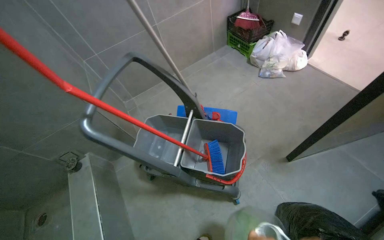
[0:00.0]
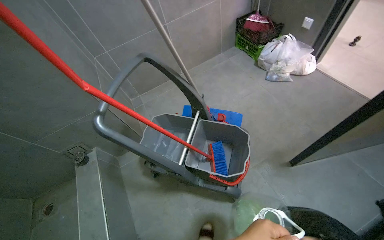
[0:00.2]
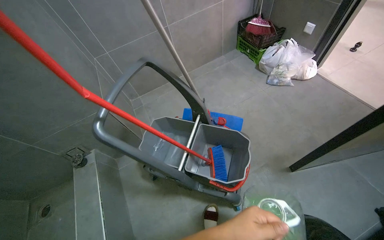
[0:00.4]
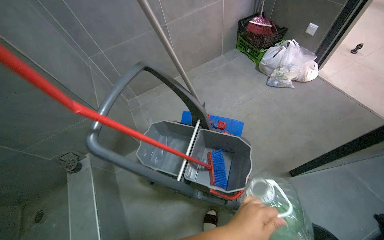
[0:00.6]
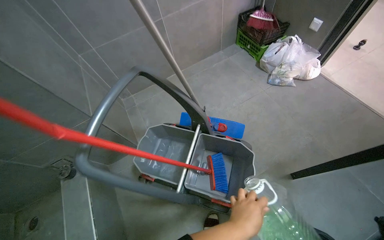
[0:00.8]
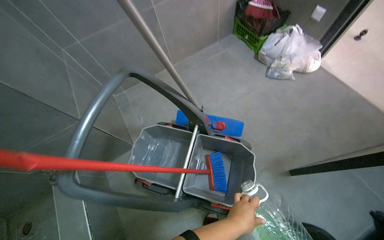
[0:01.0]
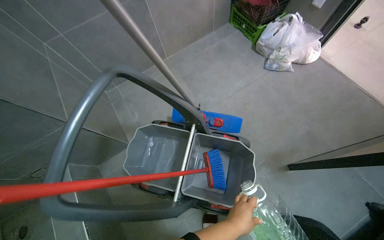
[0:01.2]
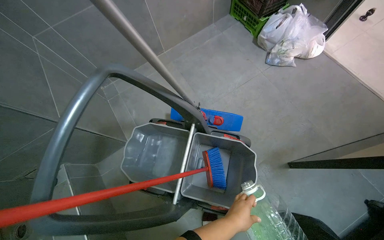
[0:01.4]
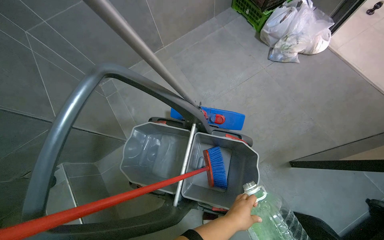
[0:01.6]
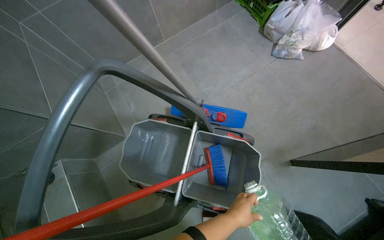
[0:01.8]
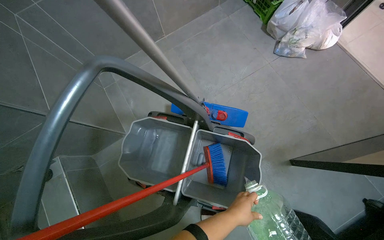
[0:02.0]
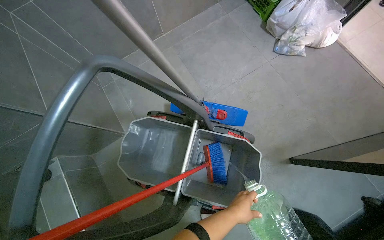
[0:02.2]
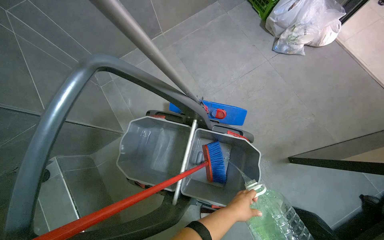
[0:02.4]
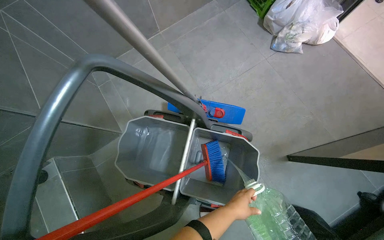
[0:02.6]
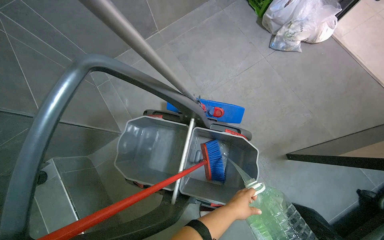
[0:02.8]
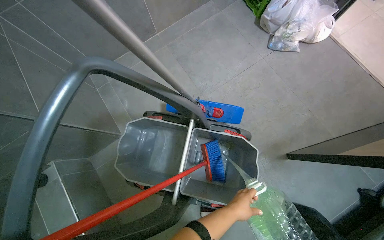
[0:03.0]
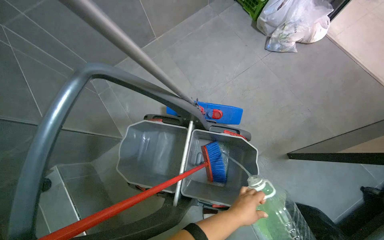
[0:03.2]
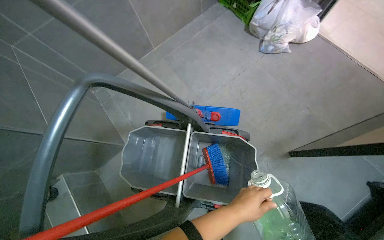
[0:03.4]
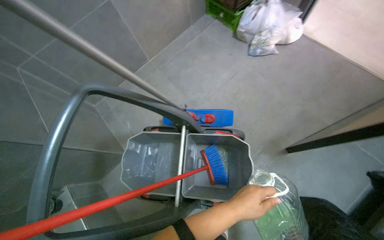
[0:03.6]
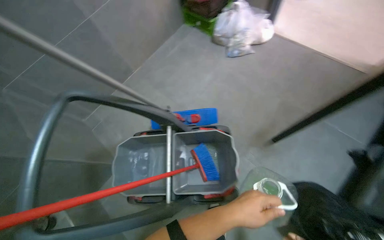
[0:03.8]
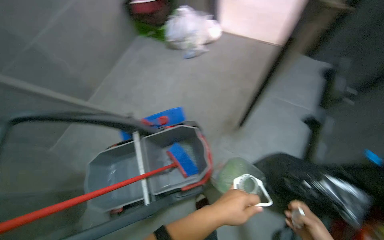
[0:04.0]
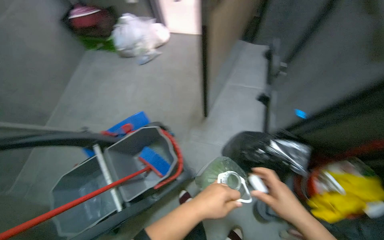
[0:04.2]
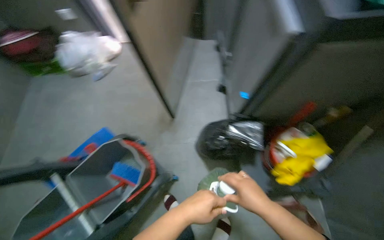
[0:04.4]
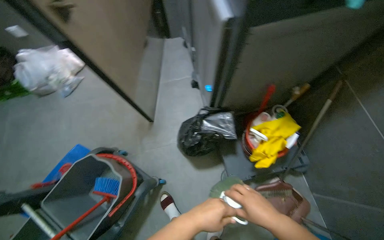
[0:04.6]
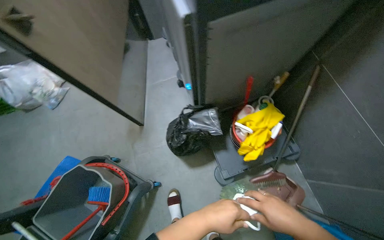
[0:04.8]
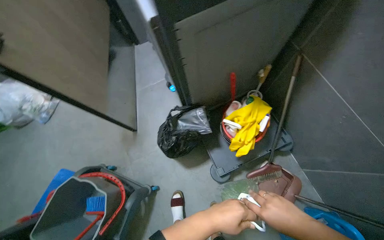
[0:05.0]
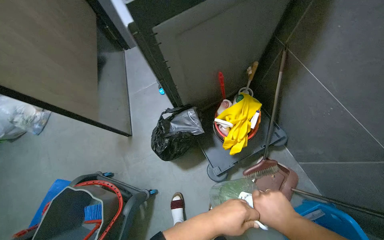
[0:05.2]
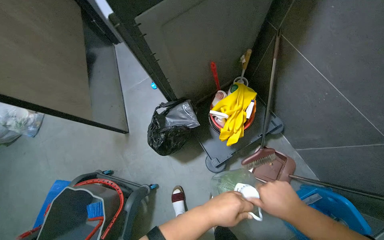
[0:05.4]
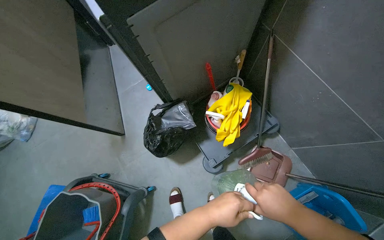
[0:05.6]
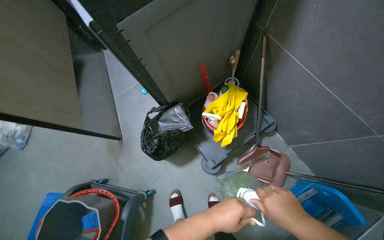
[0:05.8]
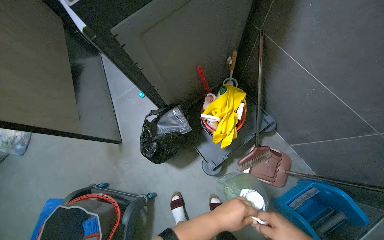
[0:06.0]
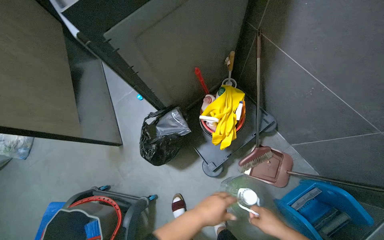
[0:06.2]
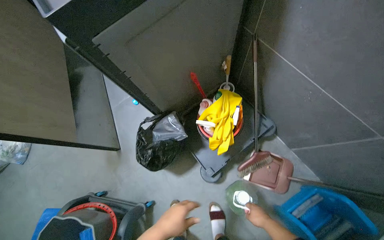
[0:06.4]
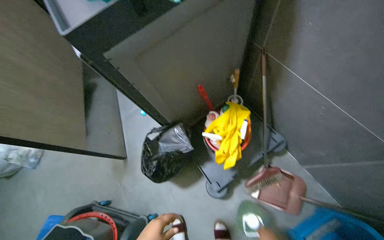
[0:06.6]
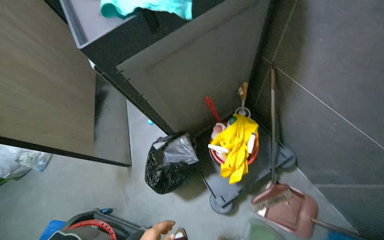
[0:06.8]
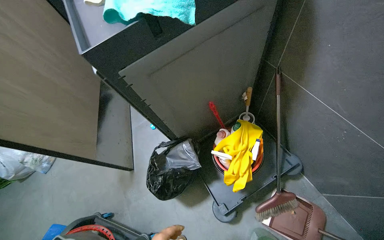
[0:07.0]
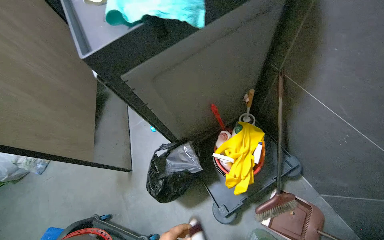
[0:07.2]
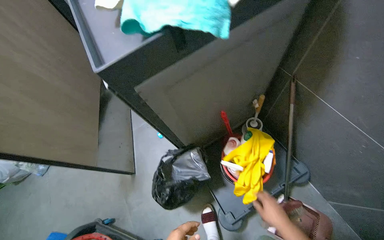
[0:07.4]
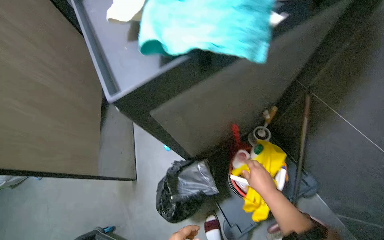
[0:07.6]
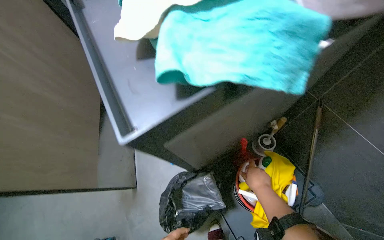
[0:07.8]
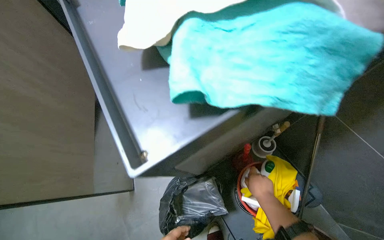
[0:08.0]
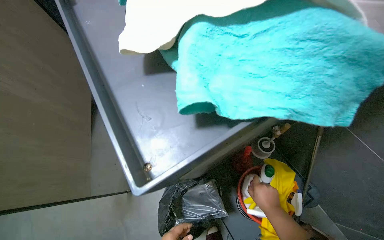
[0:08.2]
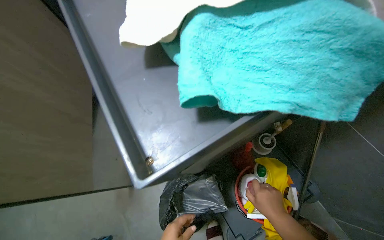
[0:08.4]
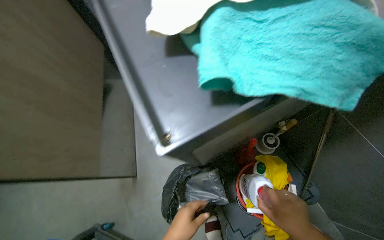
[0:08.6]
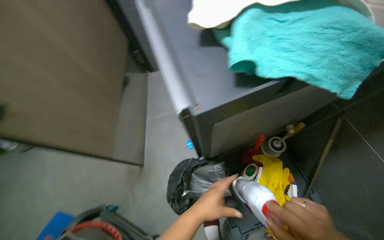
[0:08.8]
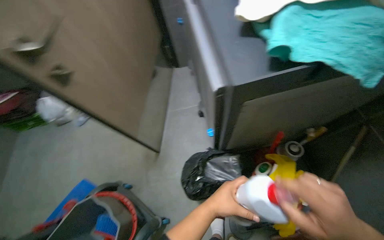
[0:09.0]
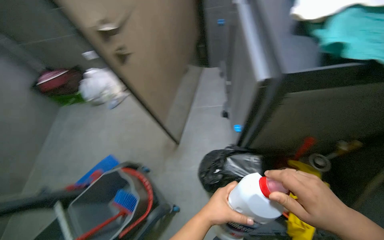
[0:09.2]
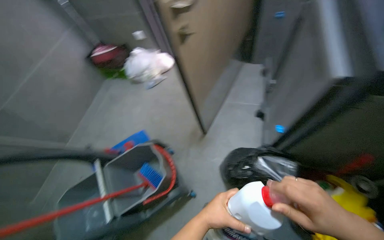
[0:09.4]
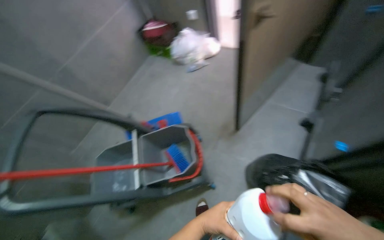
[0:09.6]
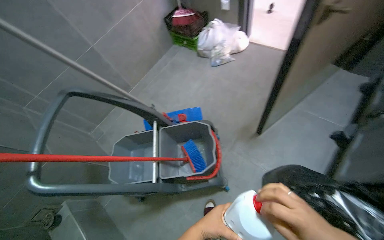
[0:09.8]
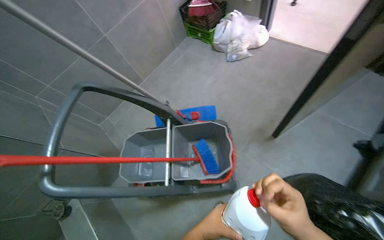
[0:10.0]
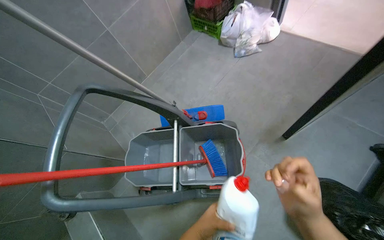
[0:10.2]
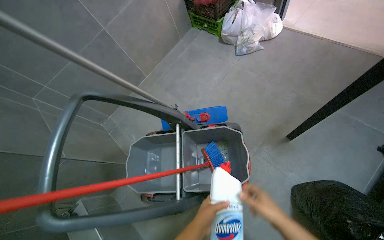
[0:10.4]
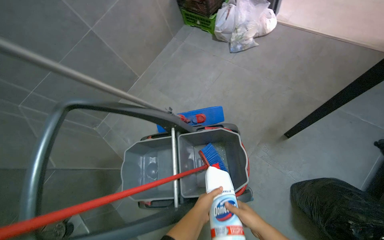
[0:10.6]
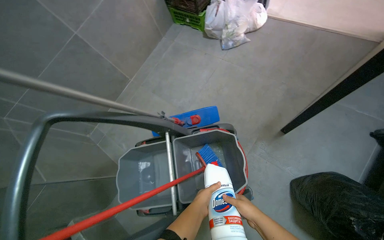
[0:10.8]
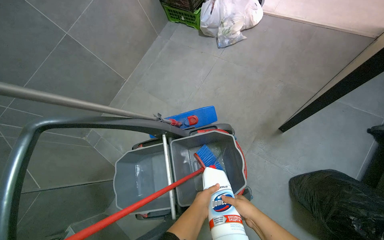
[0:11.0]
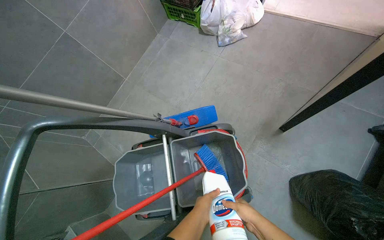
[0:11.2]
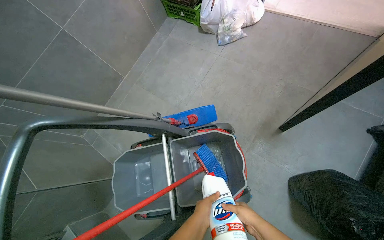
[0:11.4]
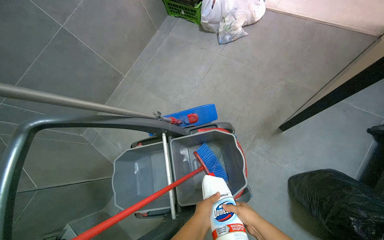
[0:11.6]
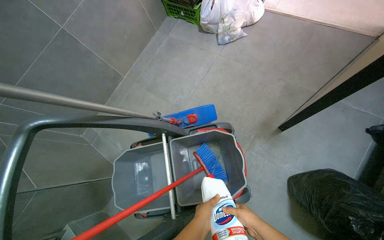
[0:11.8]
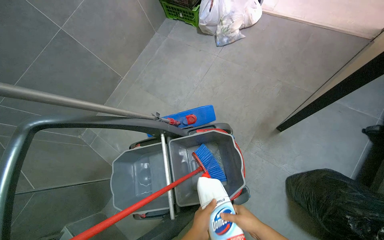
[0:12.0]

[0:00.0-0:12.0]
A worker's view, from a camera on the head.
Job: preparing cleaning supplies.
The whole recording: Preparing cleaning solution in cart. The worker fills a cleaning cart with water and various cleaning agents, putting on gloves during the process.
0:00.0 to 0:01.6: The view tilts about 15 degrees downward.
0:03.0 to 0:04.4: The head travels roughly 60 cm. The head rotates about 60 degrees to the right. The view tilts some 15 degrees upward.
0:04.4 to 0:06.0: Everything in view rotates roughly 35 degrees counterclockwise.
0:09.0 to 0:10.4: The camera travels some 60 cm. The wearer's head swings about 50 degrees to the left. The view tilts about 15 degrees downward.

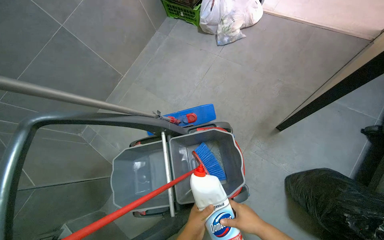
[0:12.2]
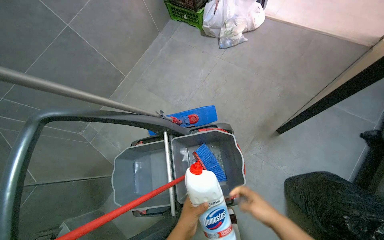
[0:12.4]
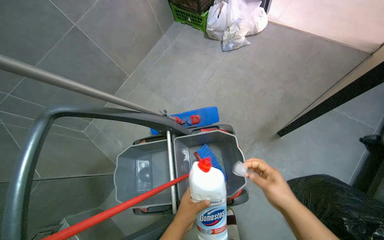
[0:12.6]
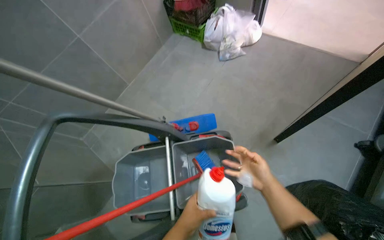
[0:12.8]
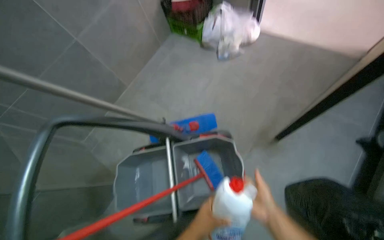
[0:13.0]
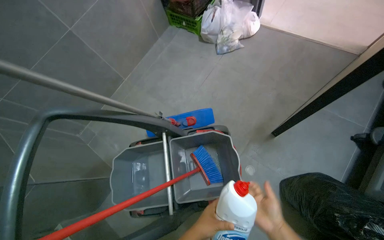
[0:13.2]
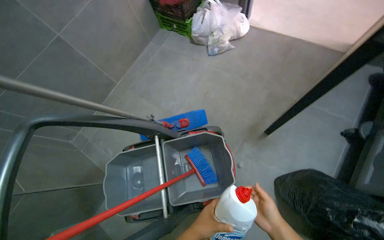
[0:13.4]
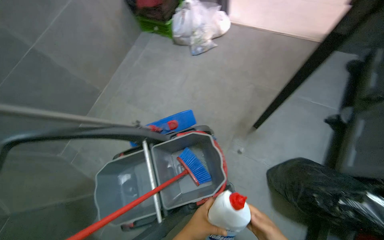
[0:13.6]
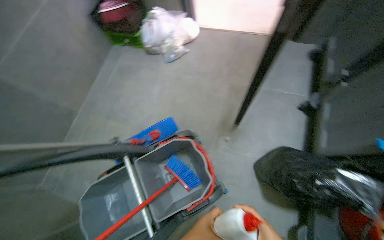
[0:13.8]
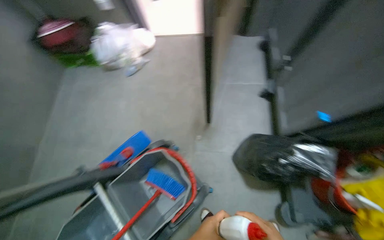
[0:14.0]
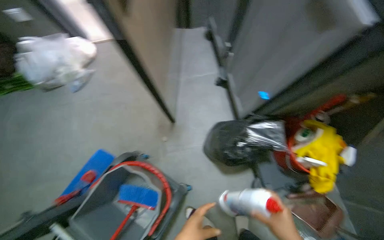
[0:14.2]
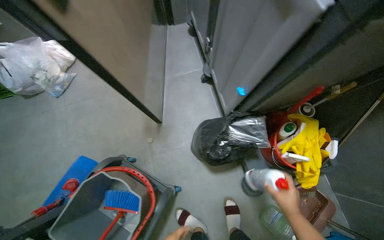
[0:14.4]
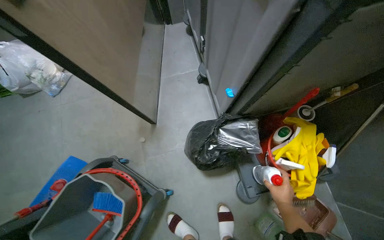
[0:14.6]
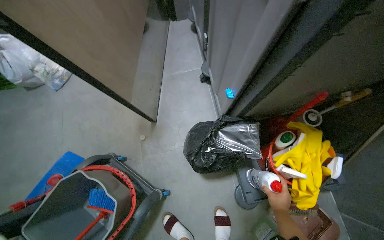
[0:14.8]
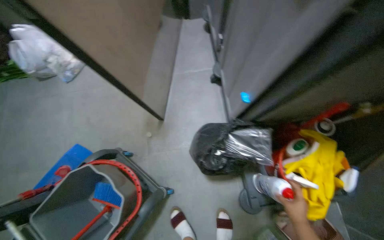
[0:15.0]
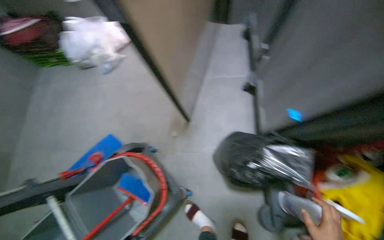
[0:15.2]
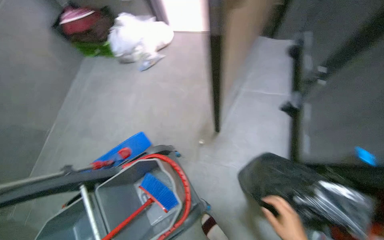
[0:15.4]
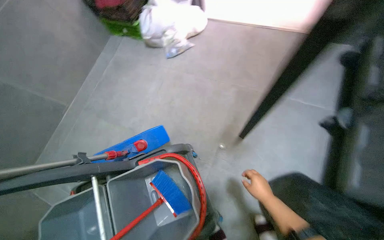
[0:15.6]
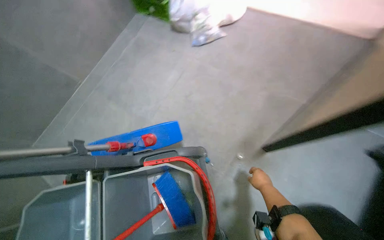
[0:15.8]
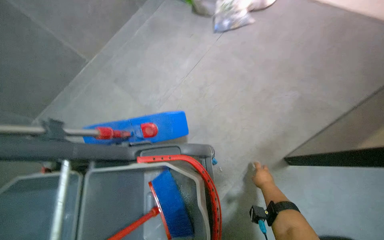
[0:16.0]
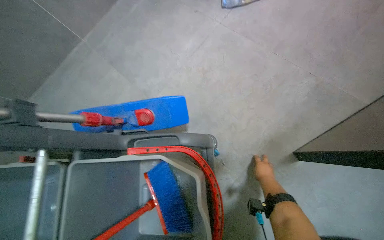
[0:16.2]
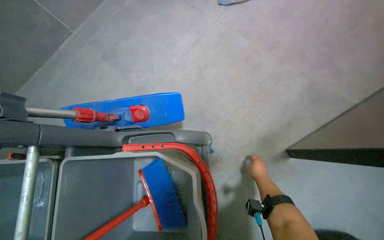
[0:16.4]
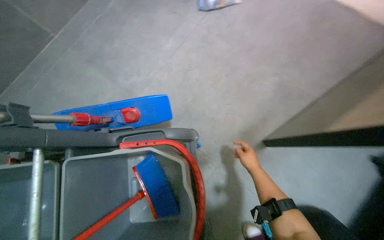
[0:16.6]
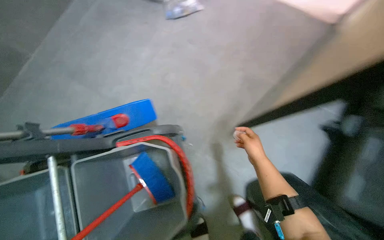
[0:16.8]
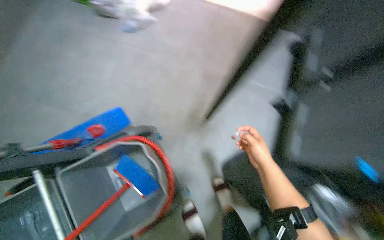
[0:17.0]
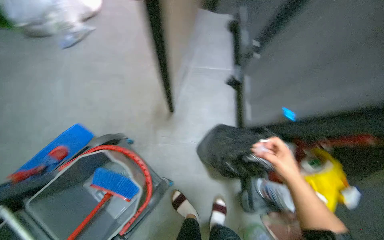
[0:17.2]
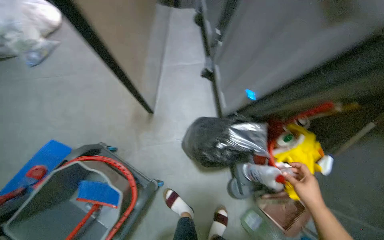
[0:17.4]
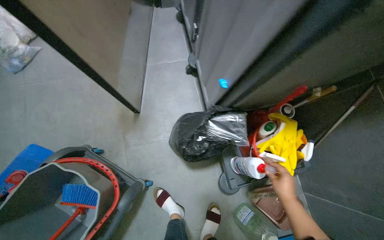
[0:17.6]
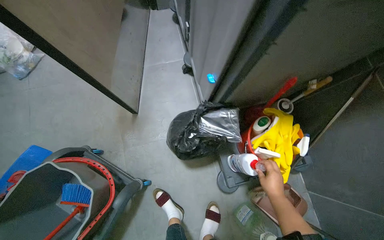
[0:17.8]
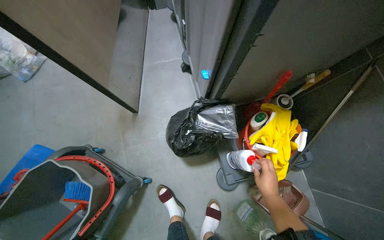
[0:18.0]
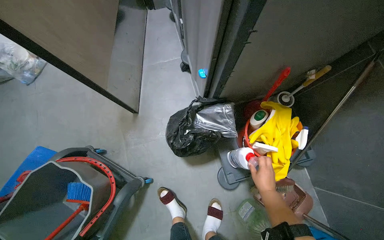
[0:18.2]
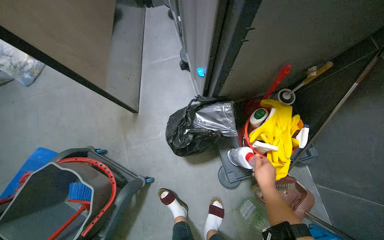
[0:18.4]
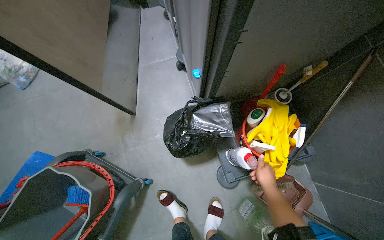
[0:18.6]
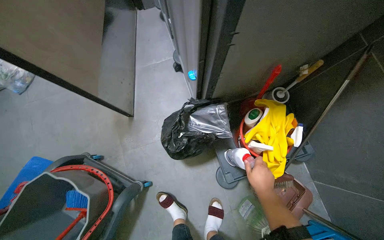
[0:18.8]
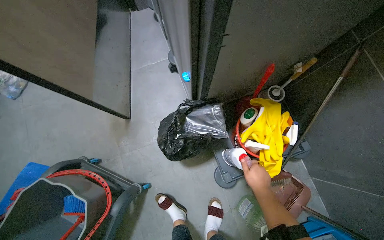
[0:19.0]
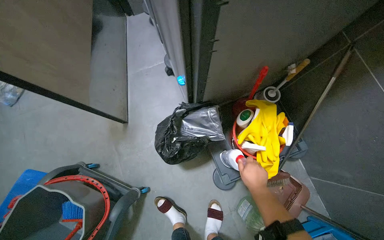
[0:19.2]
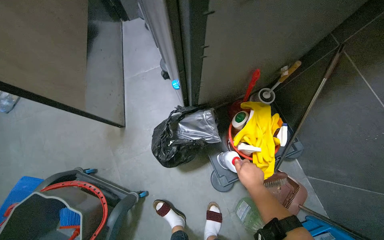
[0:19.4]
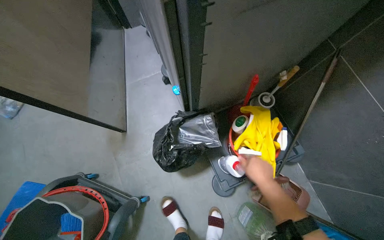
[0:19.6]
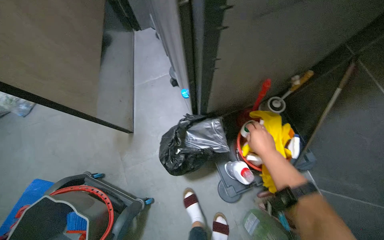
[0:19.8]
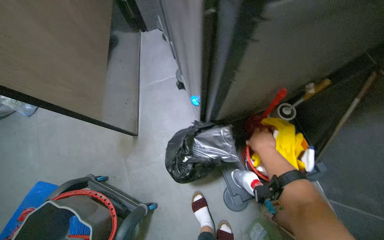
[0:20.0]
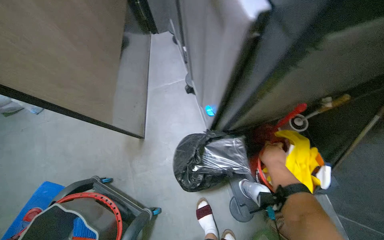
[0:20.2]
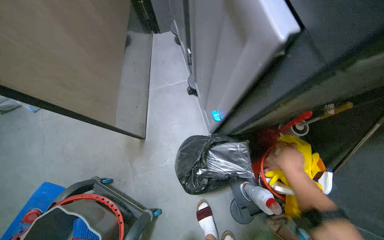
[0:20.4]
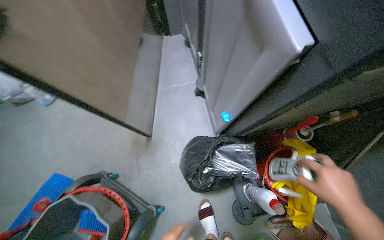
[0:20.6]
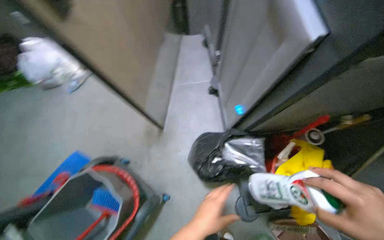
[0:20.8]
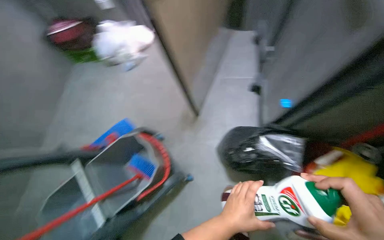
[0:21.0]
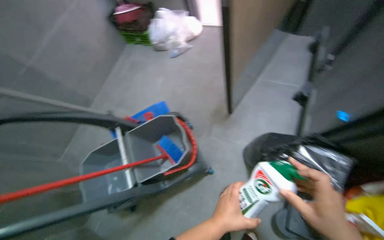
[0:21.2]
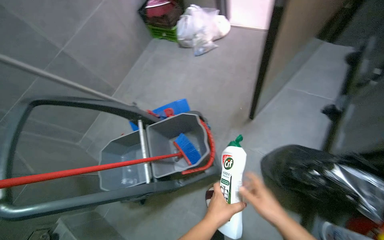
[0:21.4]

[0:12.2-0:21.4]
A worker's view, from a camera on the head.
Job: preparing cleaning supplies.
The whole recording: Preparing cleaning solution in cart. The worker fills a cleaning cart with water and various cleaning agents, putting on gloves during the process.
0:15.2 to 0:16.8: Everything in view rotates approximately 30 degrees clockwise.
0:16.8 to 0:18.4: The camera is carried some 60 cm. Everything in view rotates about 45 degrees counterclockwise.
0:18.4 to 0:19.8: The right hand is displaced up the picture by roughly 15 cm.
0:19.8 to 0:21.4: The wearer looks approximately 50 degrees further to the left.
